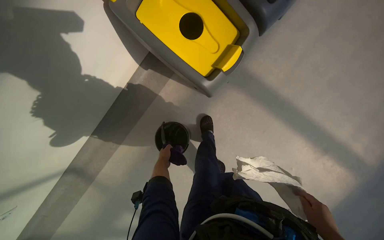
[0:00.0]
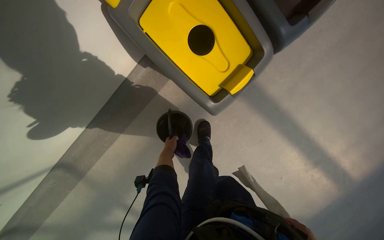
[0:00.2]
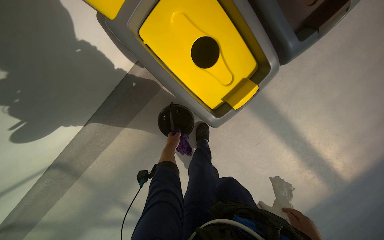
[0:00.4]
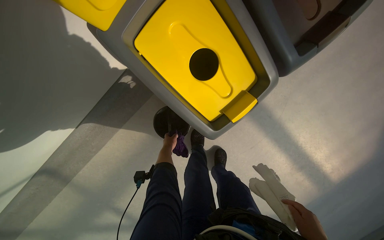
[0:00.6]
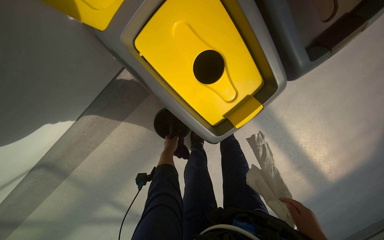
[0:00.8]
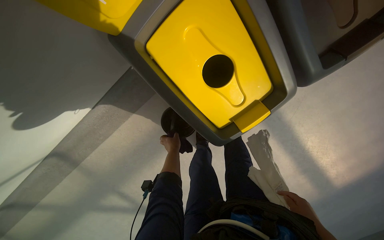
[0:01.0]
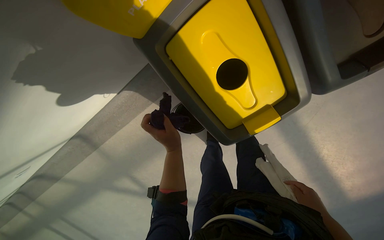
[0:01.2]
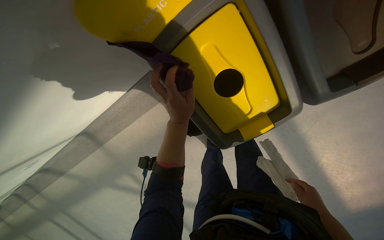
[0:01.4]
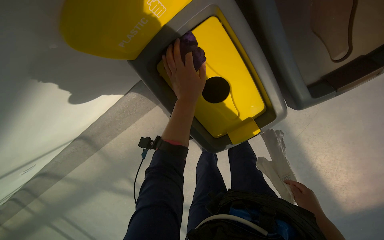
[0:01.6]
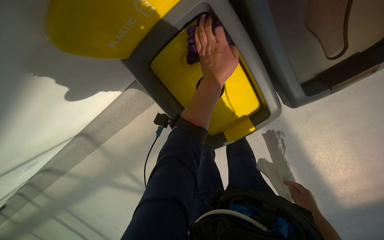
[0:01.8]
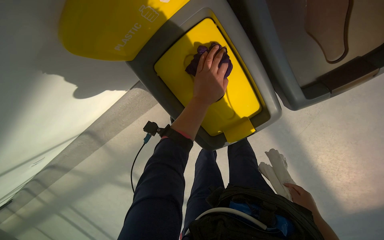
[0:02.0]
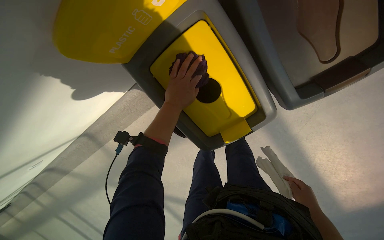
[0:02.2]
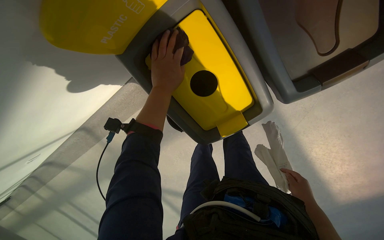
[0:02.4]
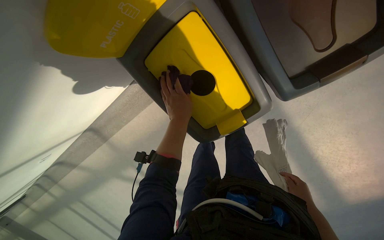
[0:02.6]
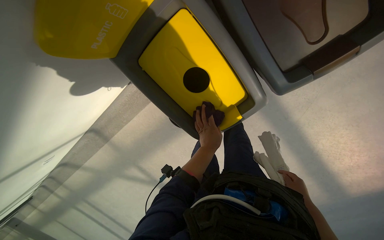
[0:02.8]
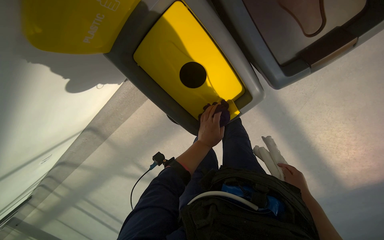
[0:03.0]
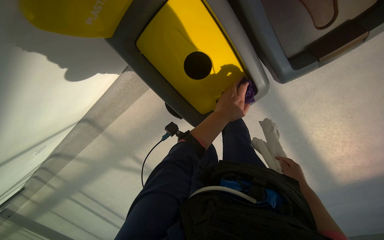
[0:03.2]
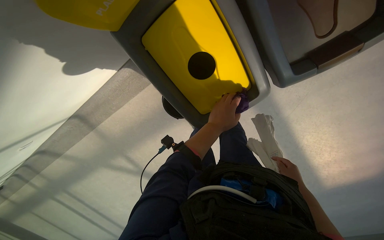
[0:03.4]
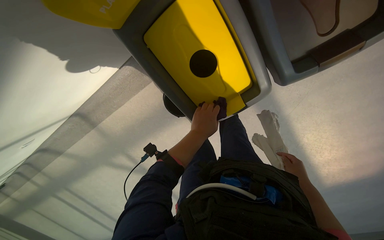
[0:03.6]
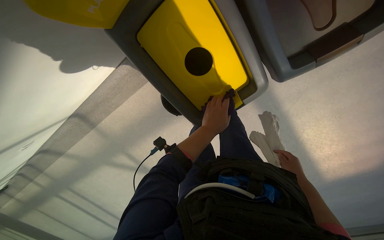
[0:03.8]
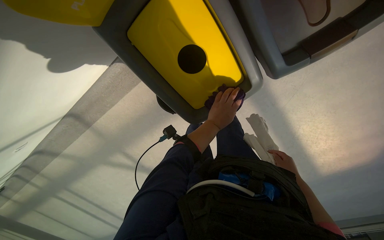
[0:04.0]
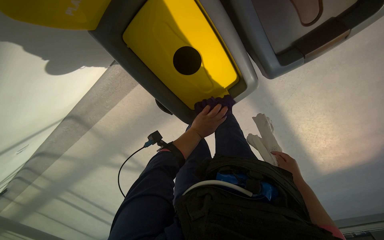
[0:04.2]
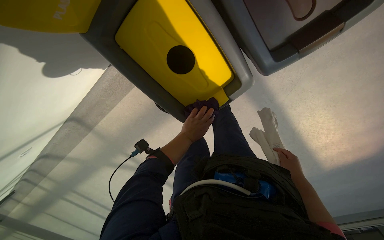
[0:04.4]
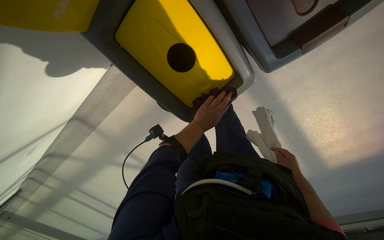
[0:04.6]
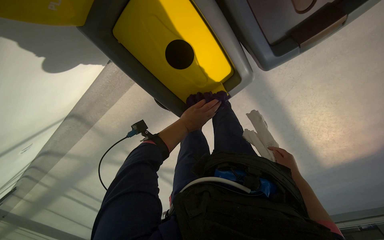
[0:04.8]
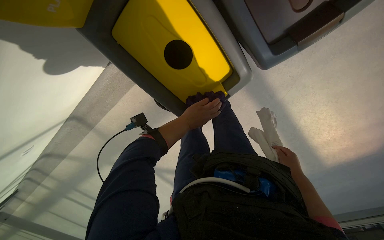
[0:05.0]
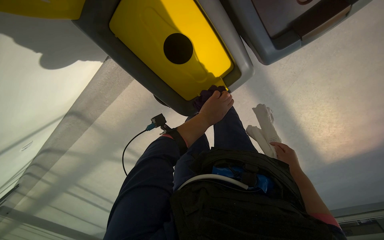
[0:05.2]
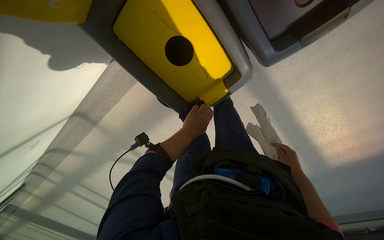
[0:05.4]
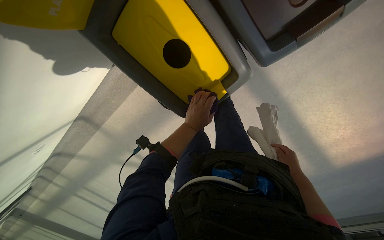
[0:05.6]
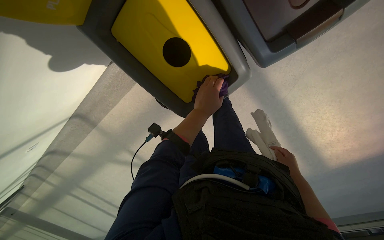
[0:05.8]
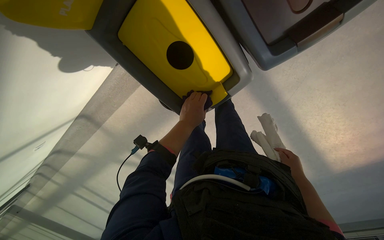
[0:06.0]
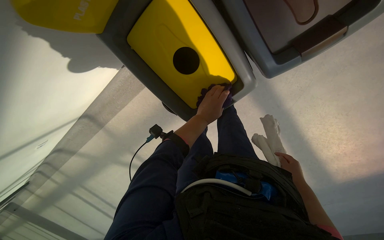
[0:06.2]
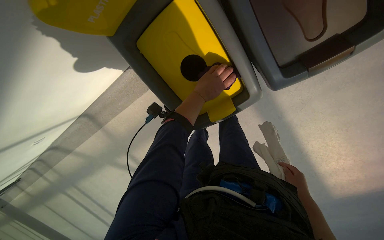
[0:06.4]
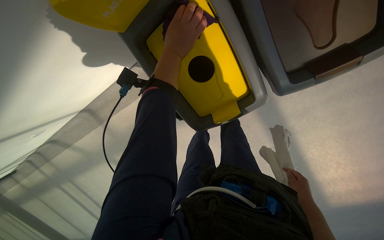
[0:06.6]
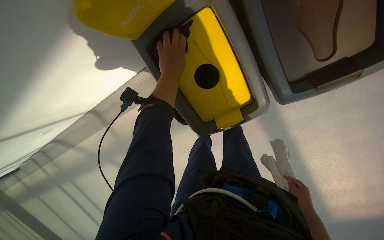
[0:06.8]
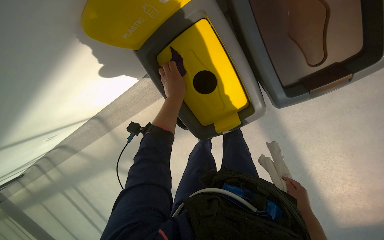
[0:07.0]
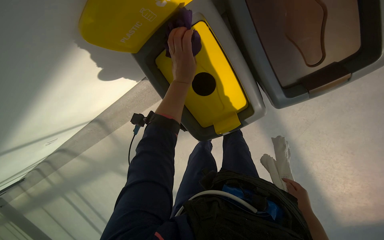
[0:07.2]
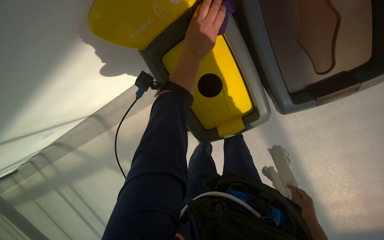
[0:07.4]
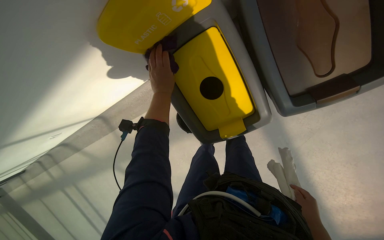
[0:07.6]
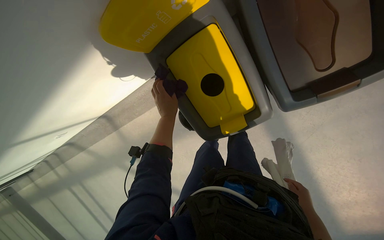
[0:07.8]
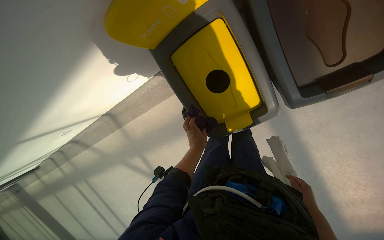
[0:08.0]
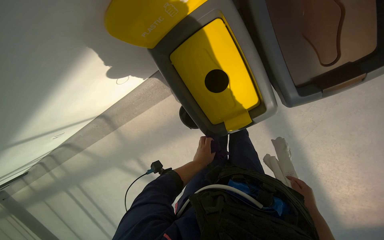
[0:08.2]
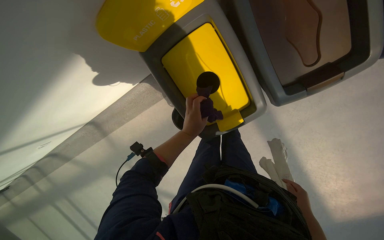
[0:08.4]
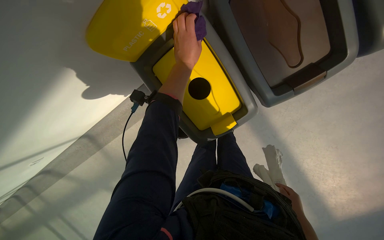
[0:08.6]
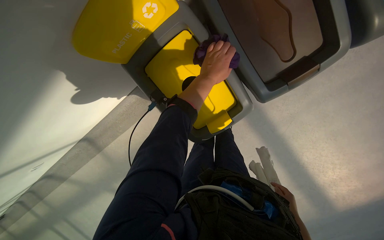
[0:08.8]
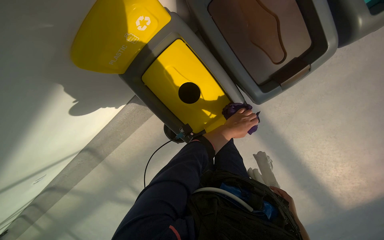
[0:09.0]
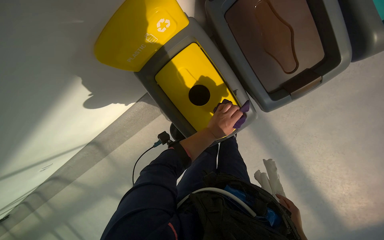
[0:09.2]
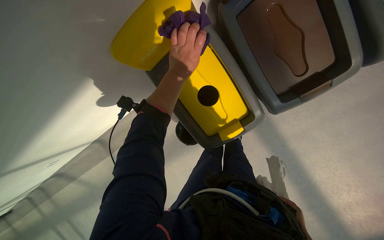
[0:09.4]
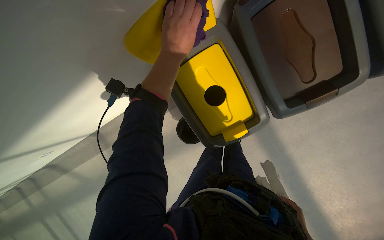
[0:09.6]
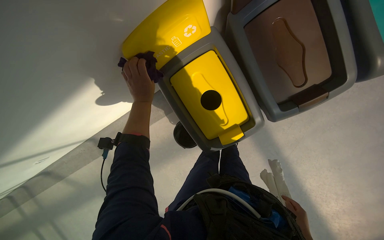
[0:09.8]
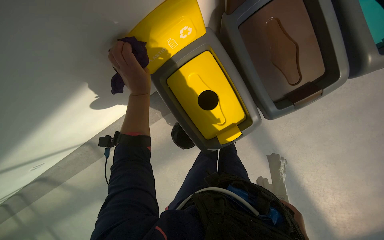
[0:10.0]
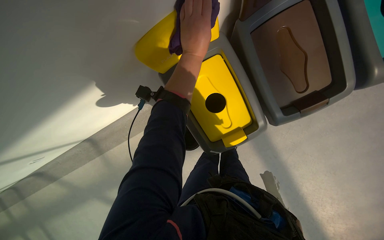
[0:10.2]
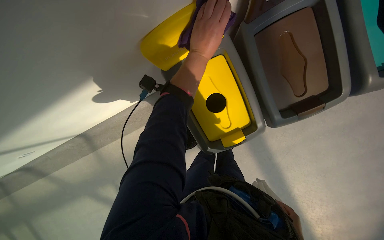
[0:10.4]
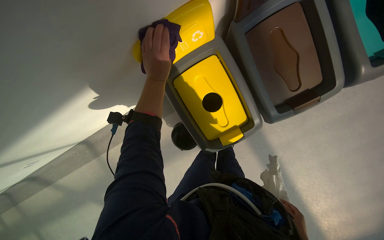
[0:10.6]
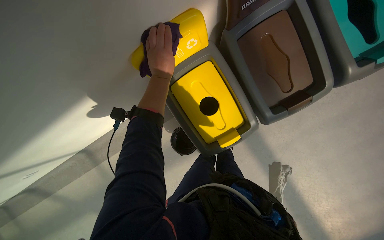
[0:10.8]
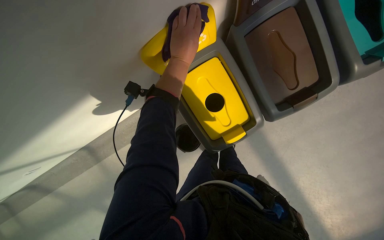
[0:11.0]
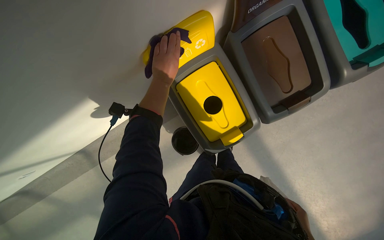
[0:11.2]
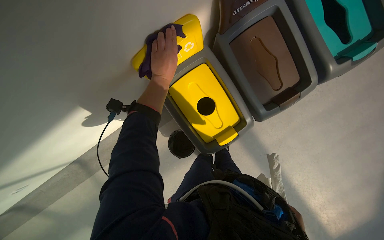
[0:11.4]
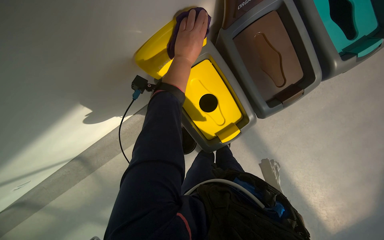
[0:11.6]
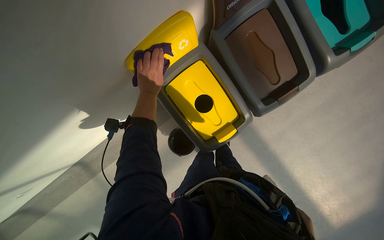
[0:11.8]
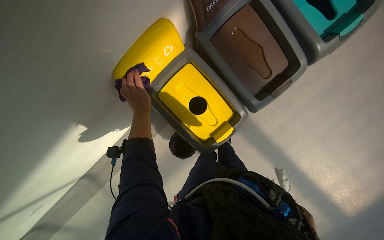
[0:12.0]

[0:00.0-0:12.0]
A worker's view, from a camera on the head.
Job: wiping surfaces.
The whole recording: Wiping recycling bins. Wipes the recycling bins with a purple cloth.
0:00.0 to 0:01.6: The head travels about 40 cm. The view tilts some 15 degrees downward.
0:01.6 to 0:03.0: The left hand is displaced down the picture, farther from the camera and to the right by approximately 25 cm.
0:06.0 to 0:07.6: The left hand swings up and down the picture, approximately 20 cm each way, with 3 reversals.
0:07.6 to 0:09.0: The left hand moves up and down the picture over about 35 cm, changing direction 2 times.
0:09.0 to 0:10.4: The left hand heads up the picture and nearer to the camera, covering roughly 35 cm, and reaches about 35 cm to the left, then returns.
0:10.4 to 0:12.0: The left hand moves left and right over approximately 20 cm, changing direction 2 times.

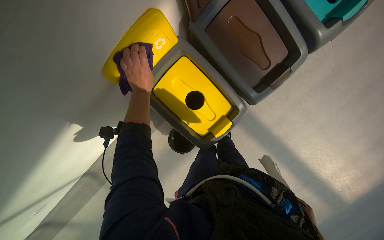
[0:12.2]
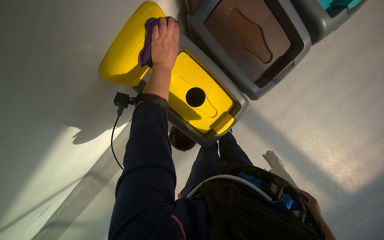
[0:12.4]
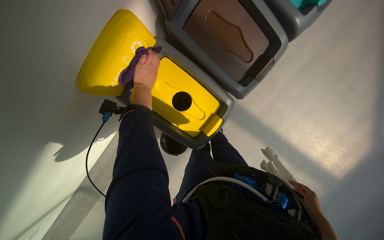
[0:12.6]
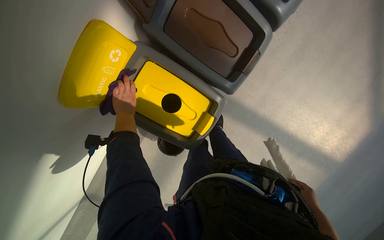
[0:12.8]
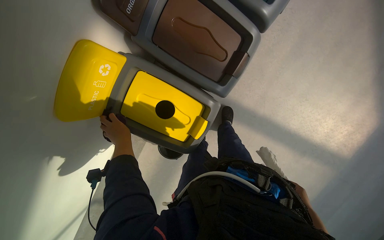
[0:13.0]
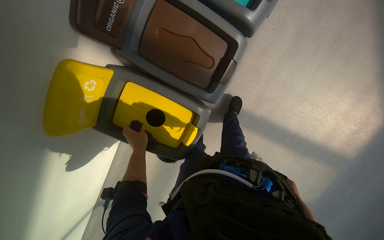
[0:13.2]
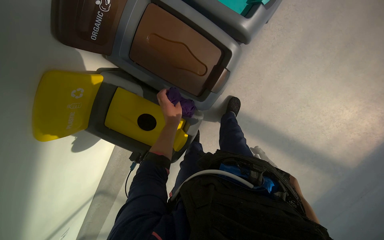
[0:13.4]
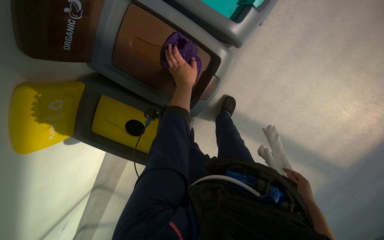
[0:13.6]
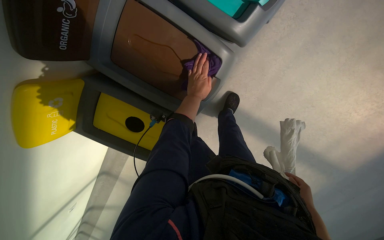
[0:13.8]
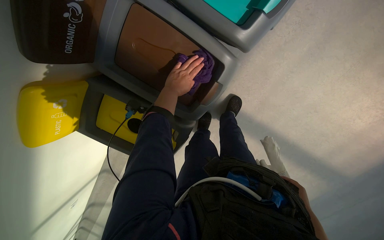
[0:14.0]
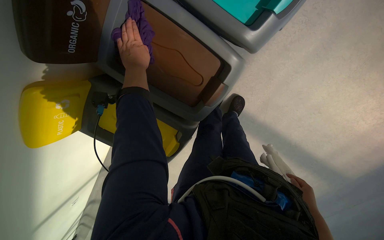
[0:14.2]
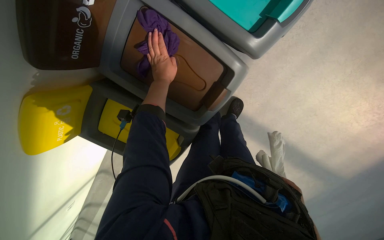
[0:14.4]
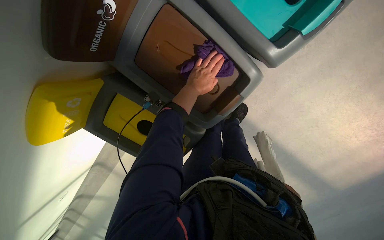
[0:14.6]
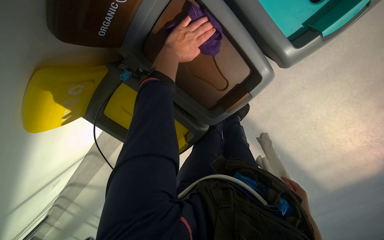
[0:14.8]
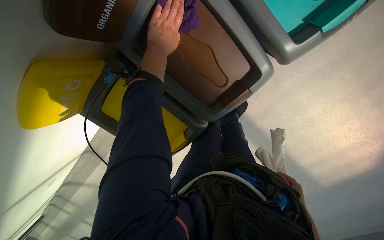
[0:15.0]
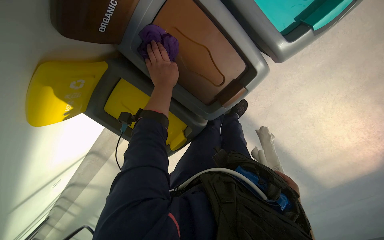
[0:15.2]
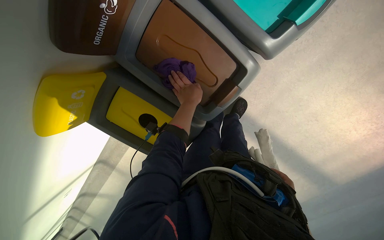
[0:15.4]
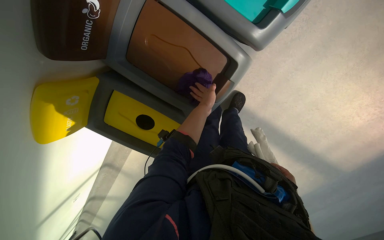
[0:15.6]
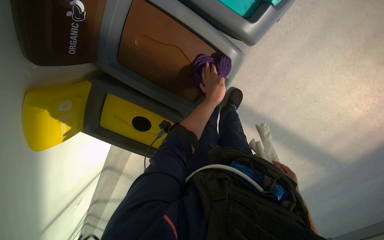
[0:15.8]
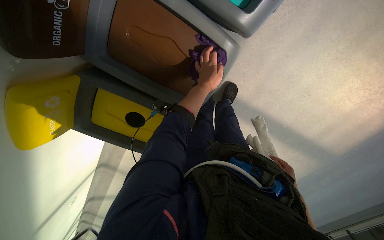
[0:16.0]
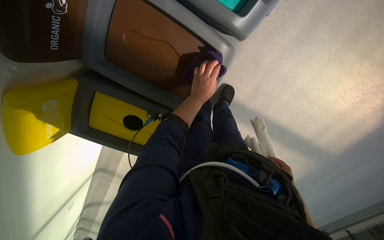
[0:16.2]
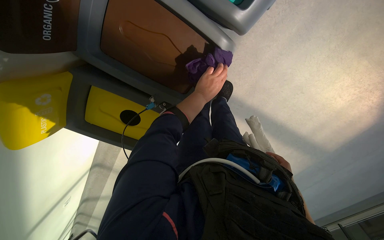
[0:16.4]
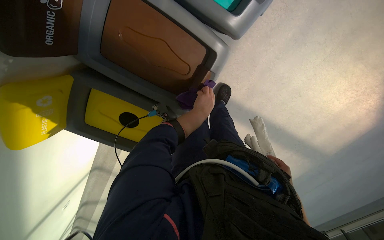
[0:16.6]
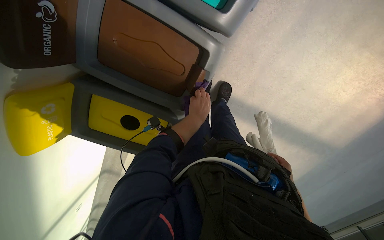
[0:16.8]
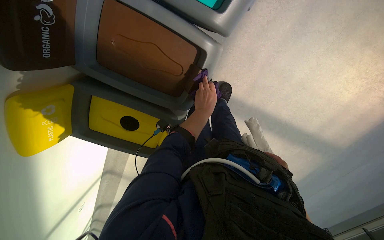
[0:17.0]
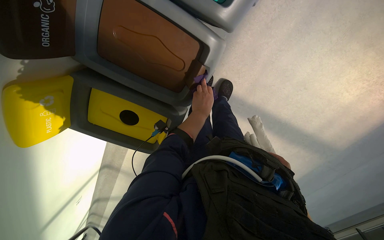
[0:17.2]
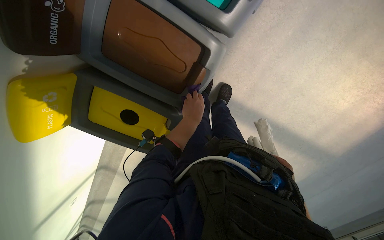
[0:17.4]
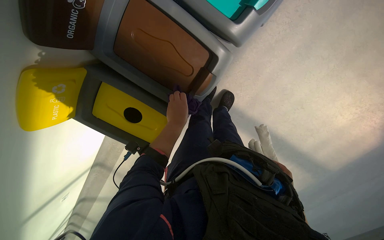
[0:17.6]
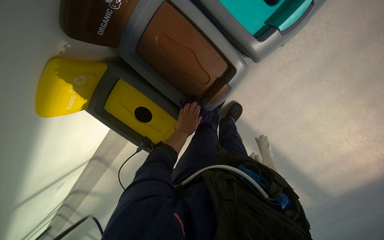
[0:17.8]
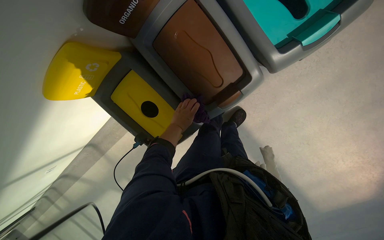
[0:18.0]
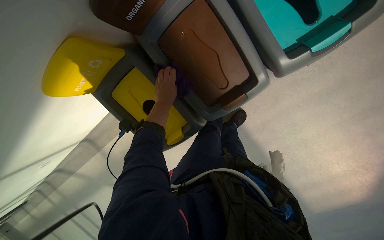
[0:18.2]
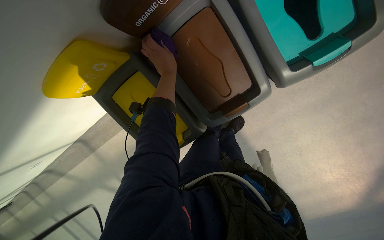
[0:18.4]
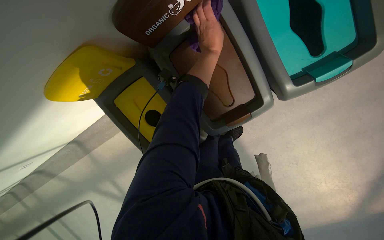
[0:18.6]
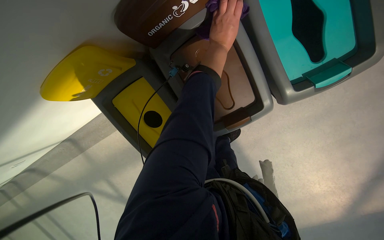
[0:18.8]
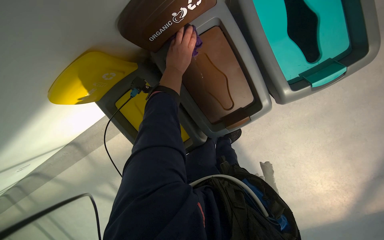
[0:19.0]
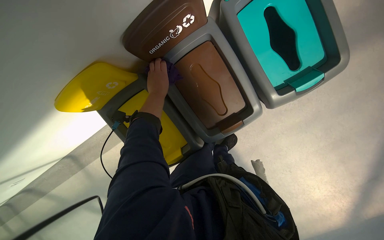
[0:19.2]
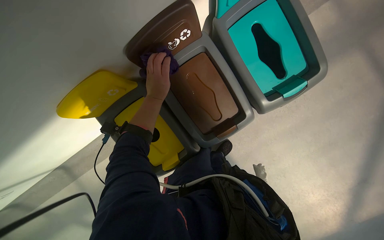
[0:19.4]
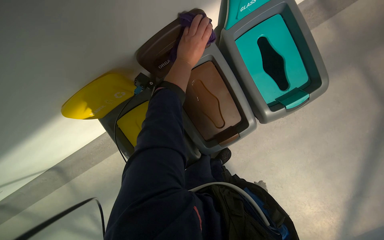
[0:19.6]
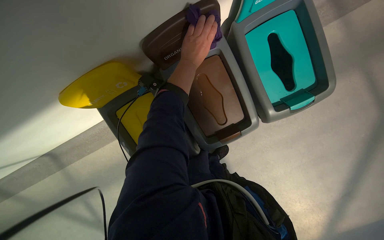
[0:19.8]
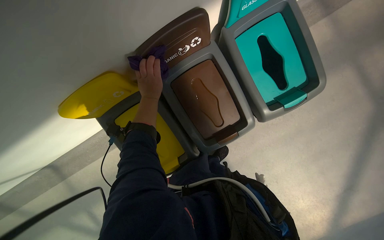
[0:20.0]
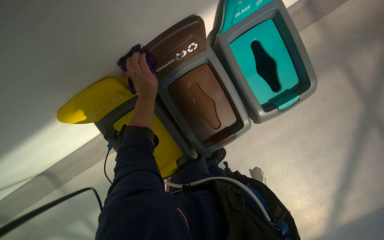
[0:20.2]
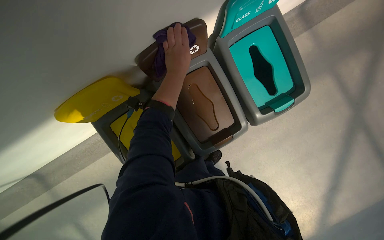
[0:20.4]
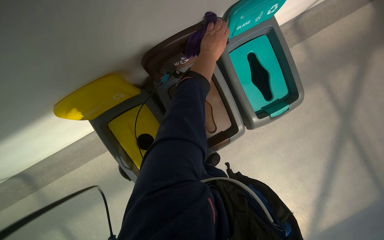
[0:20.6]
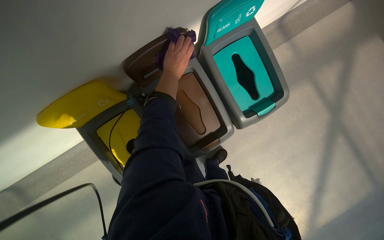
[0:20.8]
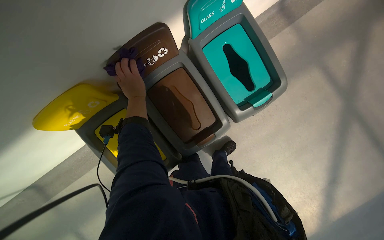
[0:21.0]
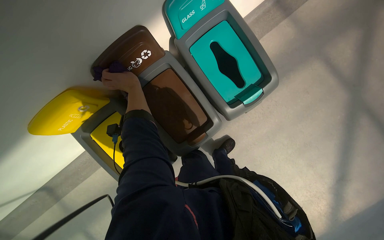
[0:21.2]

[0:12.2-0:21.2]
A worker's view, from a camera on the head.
Job: wiping surfaces.
The whole recording: Wiping recycling bins. Wipes the recycling bins with a purple cloth.
0:12.2 to 0:13.8: The left hand moves up and down the picture over some 30 cm, changing direction 2 times.
0:13.8 to 0:15.2: The left hand swings left and right, roughly 20 cm each way, with 2 reversals.
0:15.2 to 0:16.6: The left hand goes some 20 cm to the right and down the picture.
0:16.6 to 0:18.2: The left hand heads to the left, covering some 25 cm.
0:18.2 to 0:19.8: The left hand swings left and right, about 20 cm each way, with 2 reversals.
0:19.8 to 0:21.2: The left hand goes left and right, some 25 cm each way, reversing 2 times.
